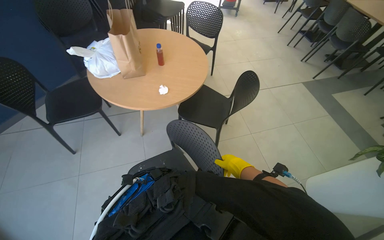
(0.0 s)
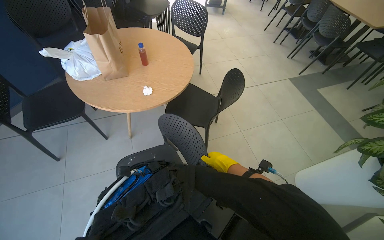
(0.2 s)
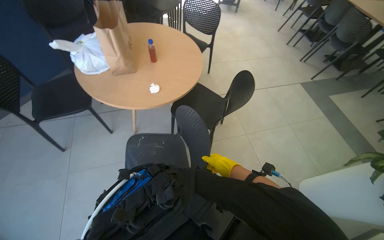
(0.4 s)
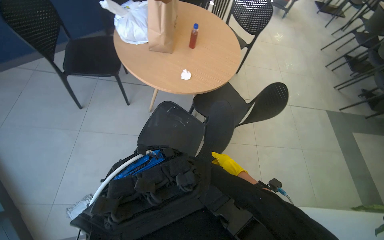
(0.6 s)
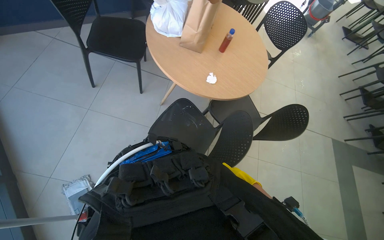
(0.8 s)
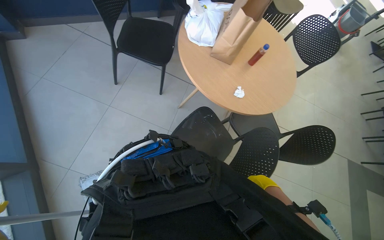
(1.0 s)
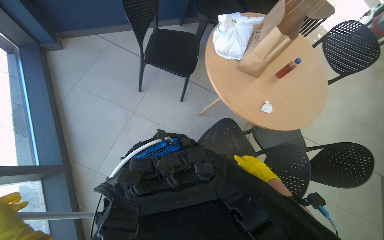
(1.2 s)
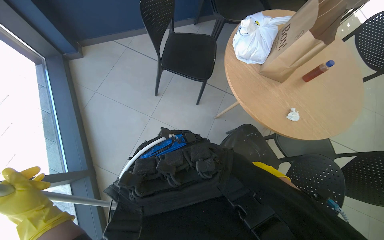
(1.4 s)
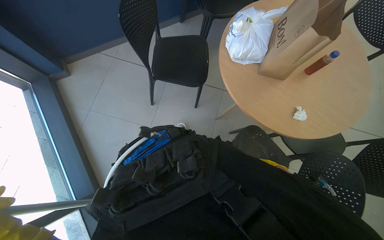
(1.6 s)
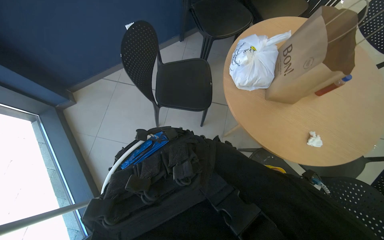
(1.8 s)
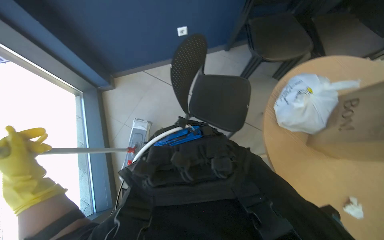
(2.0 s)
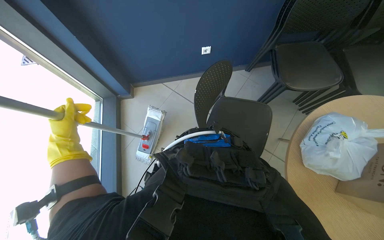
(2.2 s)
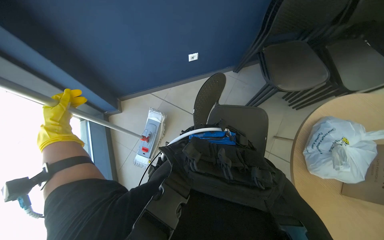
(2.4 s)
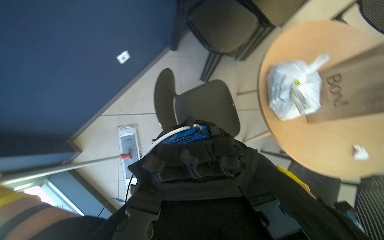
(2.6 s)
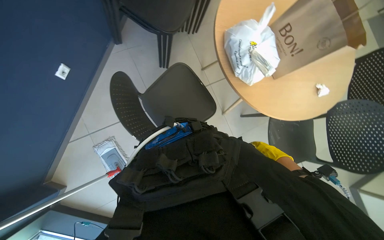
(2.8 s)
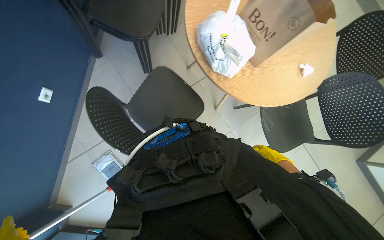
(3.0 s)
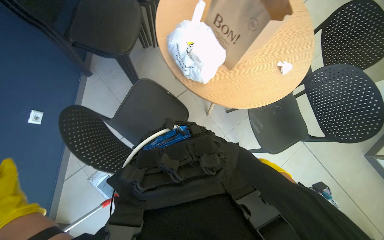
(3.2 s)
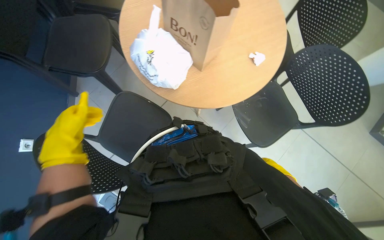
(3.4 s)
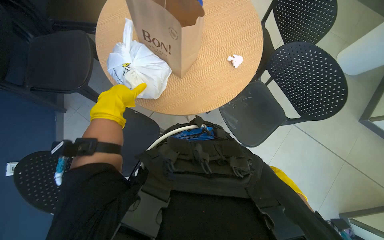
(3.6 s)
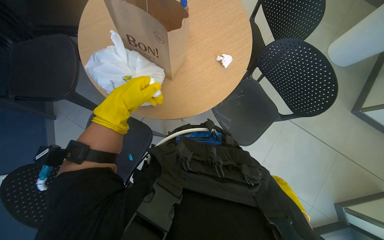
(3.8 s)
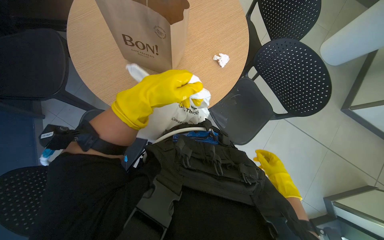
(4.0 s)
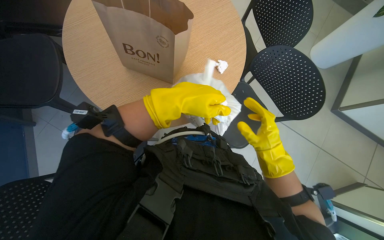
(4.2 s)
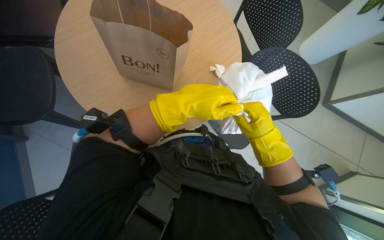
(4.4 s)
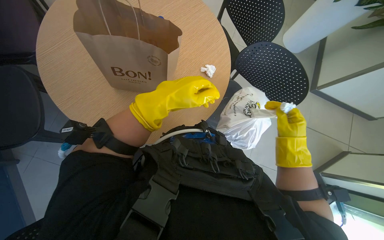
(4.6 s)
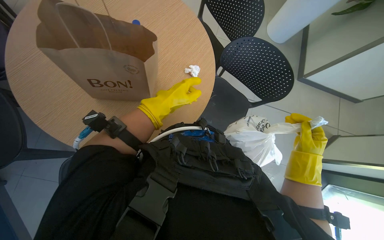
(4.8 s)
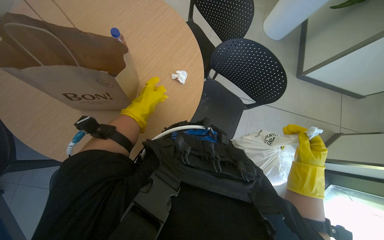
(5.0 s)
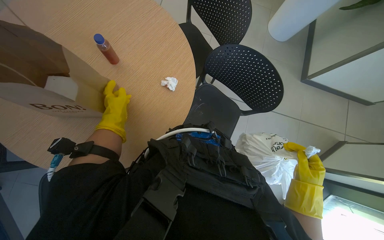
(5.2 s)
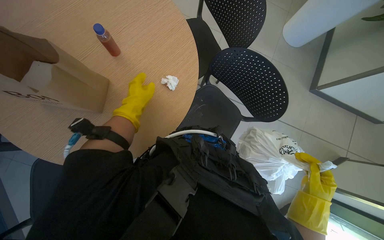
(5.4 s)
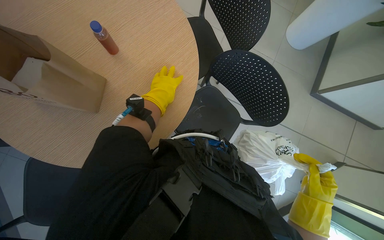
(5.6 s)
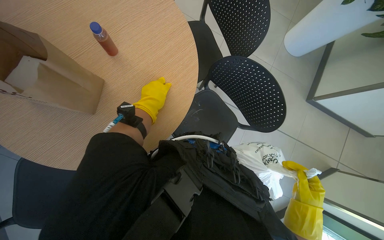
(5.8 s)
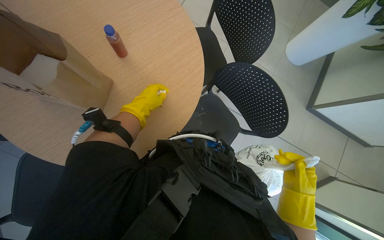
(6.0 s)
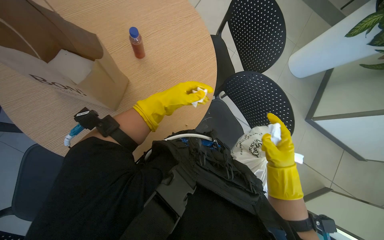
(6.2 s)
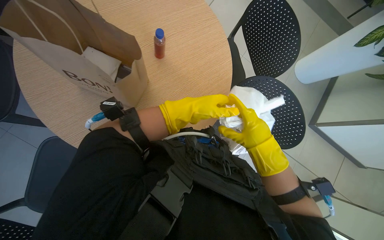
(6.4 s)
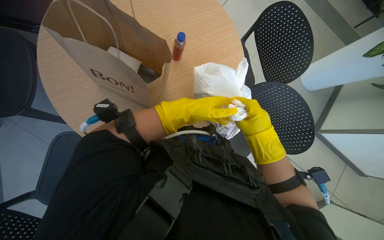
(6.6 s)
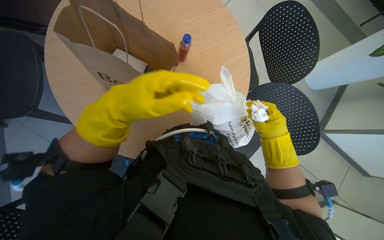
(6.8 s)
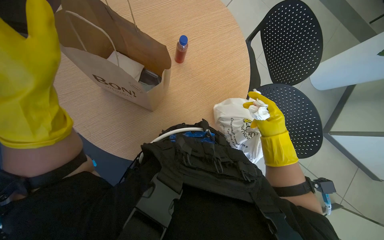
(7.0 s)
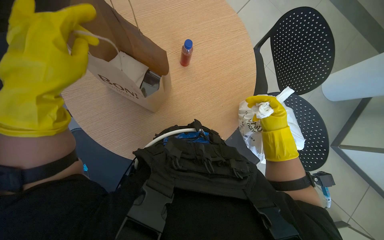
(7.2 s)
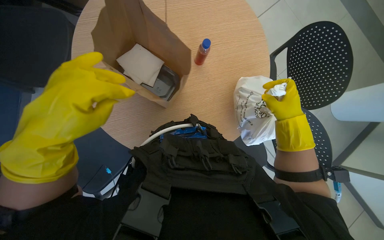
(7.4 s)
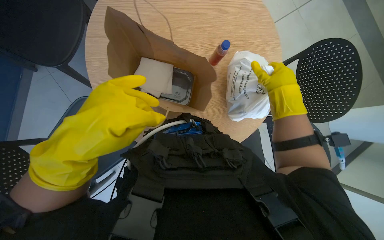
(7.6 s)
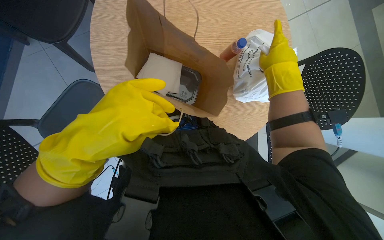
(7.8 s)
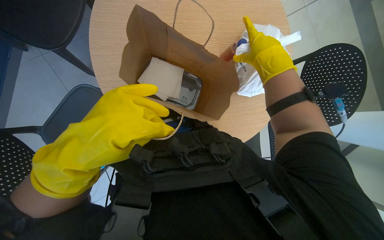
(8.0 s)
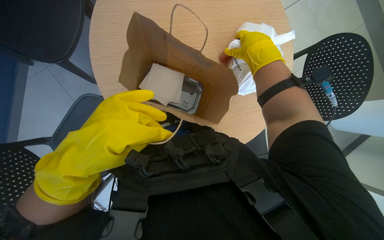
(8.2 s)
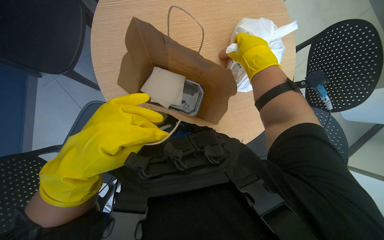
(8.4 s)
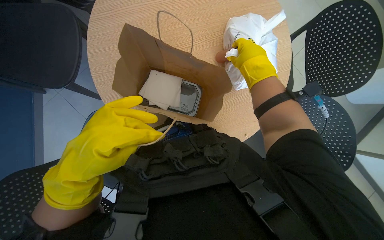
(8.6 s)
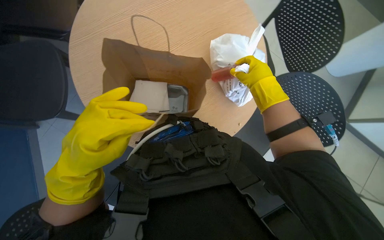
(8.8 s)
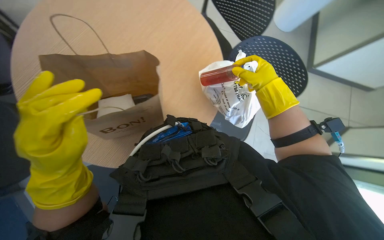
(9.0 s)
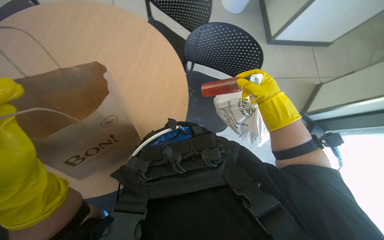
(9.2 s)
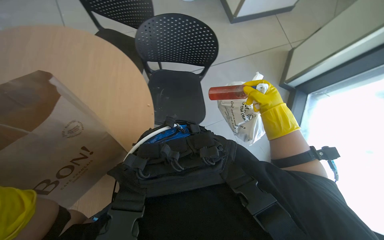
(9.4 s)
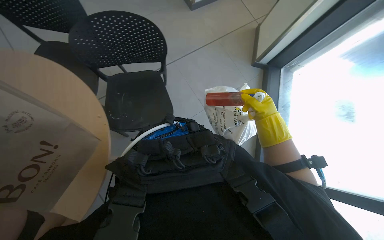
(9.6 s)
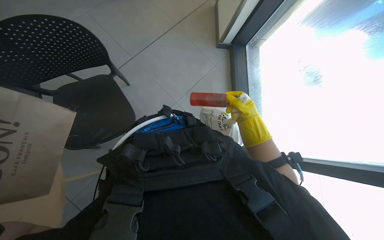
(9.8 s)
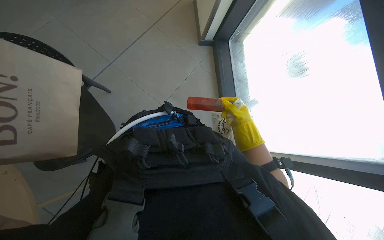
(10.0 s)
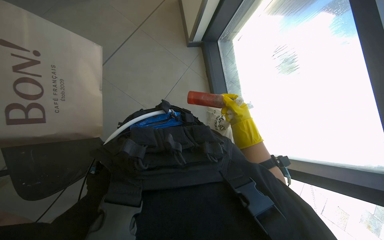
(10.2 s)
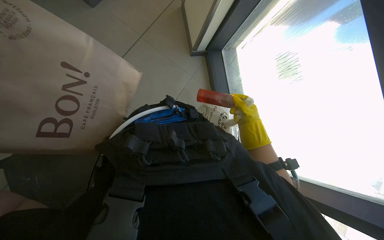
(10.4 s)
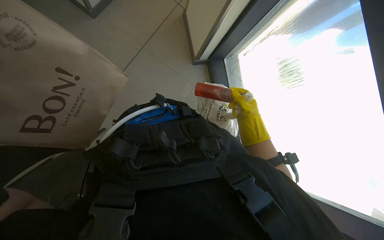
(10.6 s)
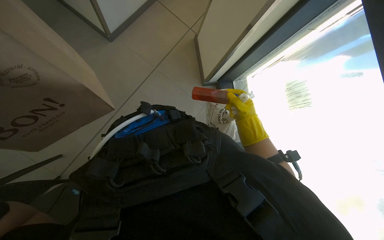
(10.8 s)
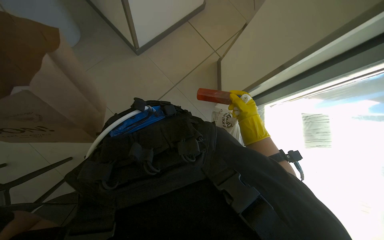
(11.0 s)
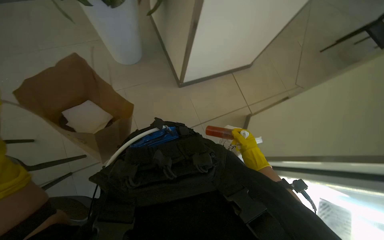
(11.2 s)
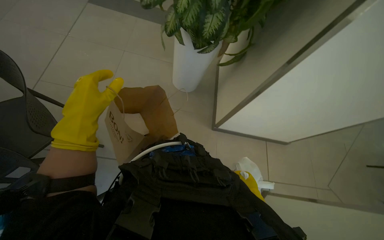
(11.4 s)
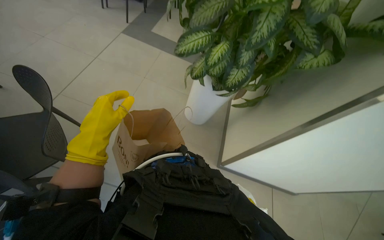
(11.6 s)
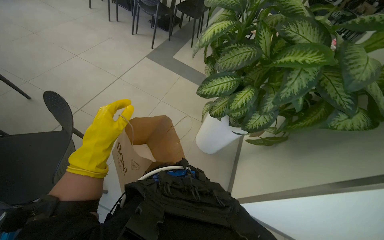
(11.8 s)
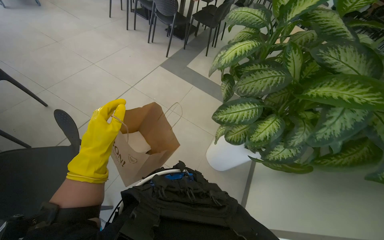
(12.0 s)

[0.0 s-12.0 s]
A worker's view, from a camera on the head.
Job: managing trash.
The whole recording: Collecting trash from tables. The worker collects trash and discarded items from multiple tables into a bag.
0.0 to 1.6 s: The camera travels roughly 50 cm. The wearer's head swings some 35 degrees to the left.
1.6 to 3.0 s: The head travels roughly 50 cm. The head turns to the right by some 50 degrees.
3.0 to 4.4 s: Everything in view rotates roughly 25 degrees counterclockwise.
4.4 to 6.0 s: The right hand moves to the right, roughly 30 cm; the left hand goes left and right, roughly 25 cm each way, reversing 2 times.
6.0 to 7.6 s: Everything in view rotates approximately 30 degrees clockwise. The left hand goes about 30 cm nearer to the camera and down the picture. Meanwhile the right hand moves up the picture, some 50 cm.
9.0 to 10.4 s: The right hand travels farther from the camera by about 40 cm.
10.4 to 12.0 s: The view tips upward by some 15 degrees.

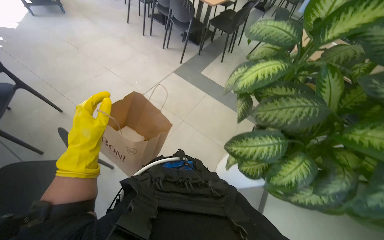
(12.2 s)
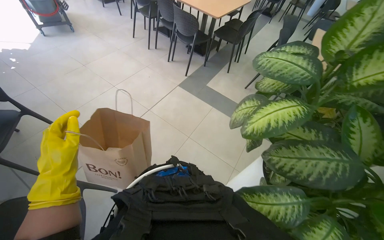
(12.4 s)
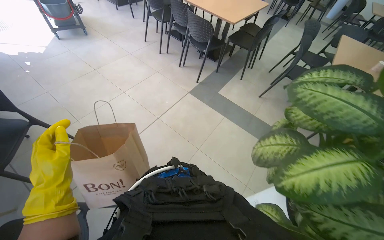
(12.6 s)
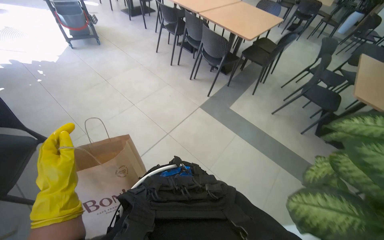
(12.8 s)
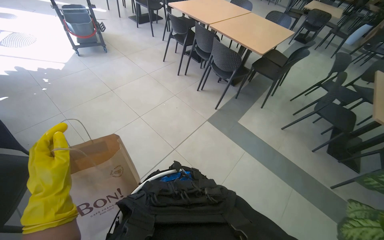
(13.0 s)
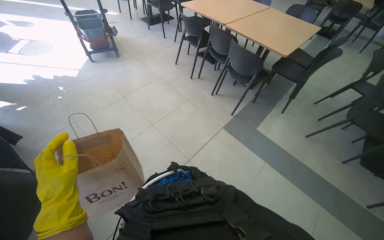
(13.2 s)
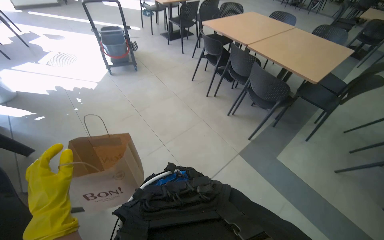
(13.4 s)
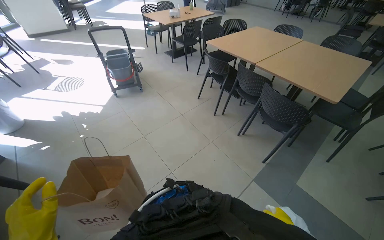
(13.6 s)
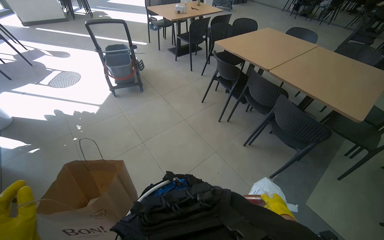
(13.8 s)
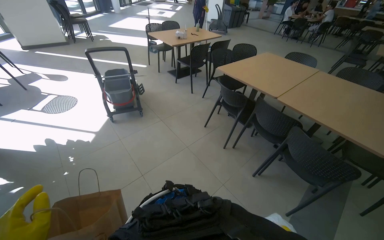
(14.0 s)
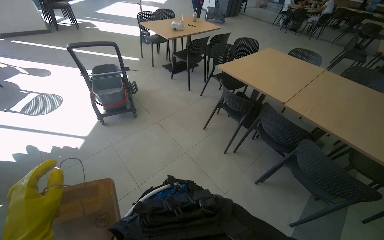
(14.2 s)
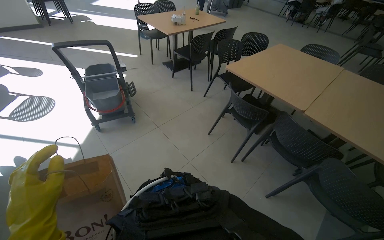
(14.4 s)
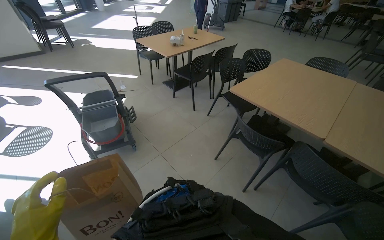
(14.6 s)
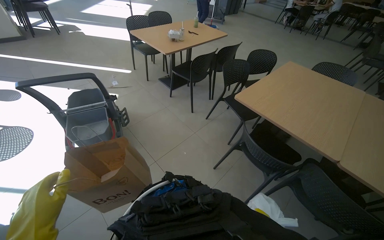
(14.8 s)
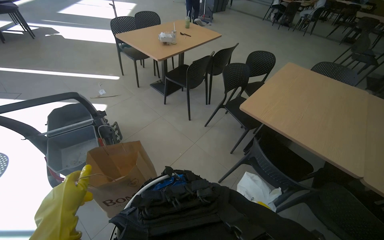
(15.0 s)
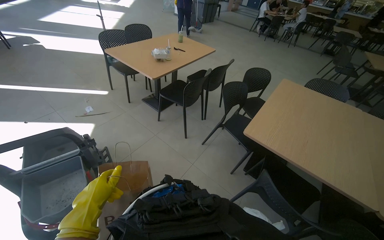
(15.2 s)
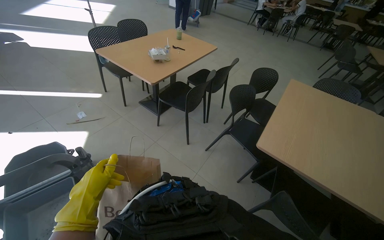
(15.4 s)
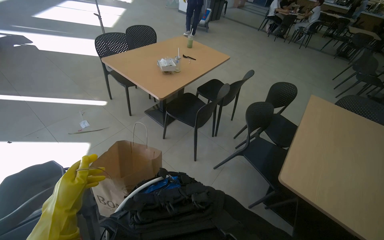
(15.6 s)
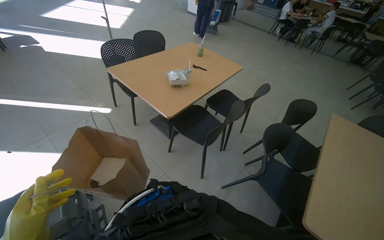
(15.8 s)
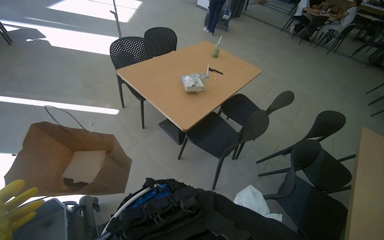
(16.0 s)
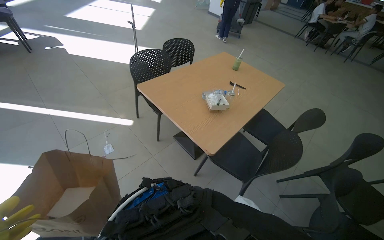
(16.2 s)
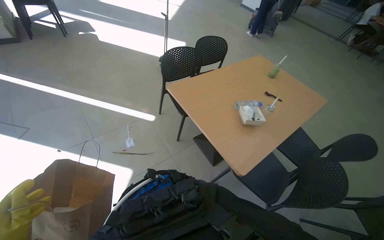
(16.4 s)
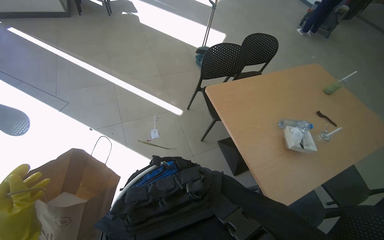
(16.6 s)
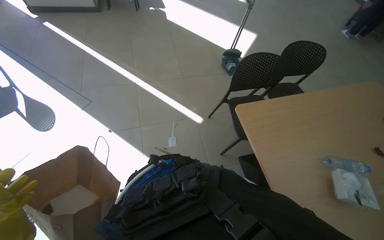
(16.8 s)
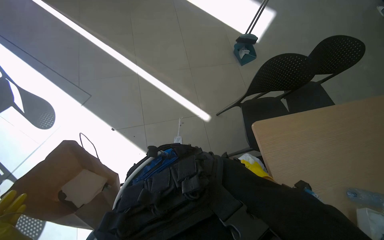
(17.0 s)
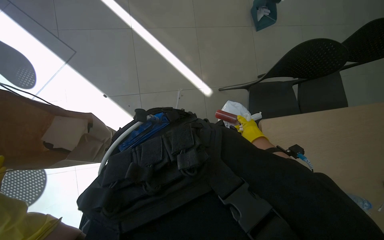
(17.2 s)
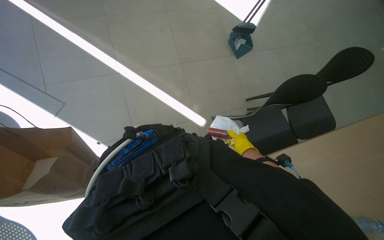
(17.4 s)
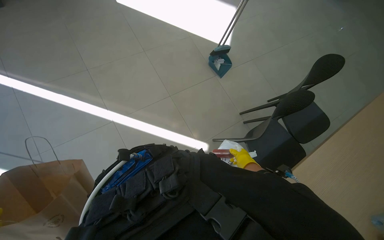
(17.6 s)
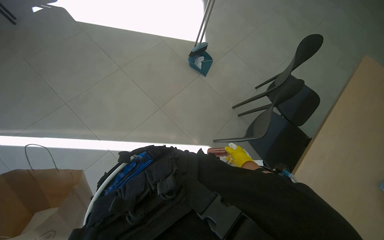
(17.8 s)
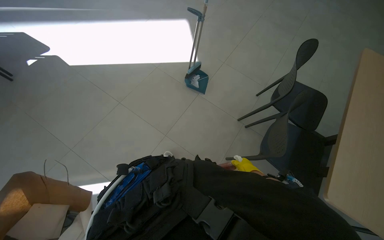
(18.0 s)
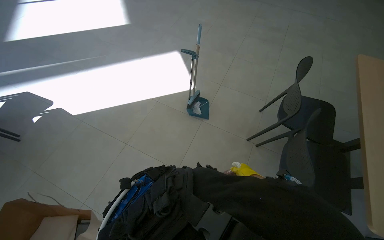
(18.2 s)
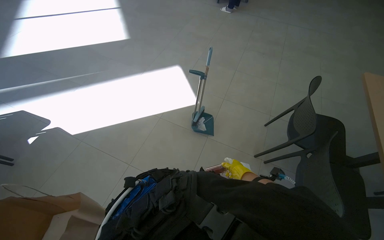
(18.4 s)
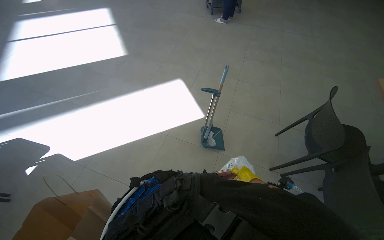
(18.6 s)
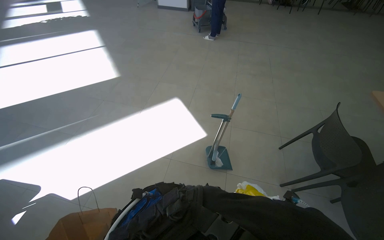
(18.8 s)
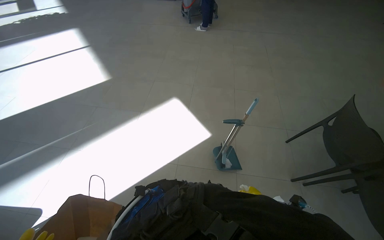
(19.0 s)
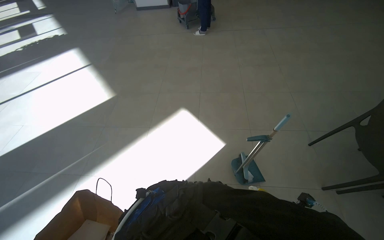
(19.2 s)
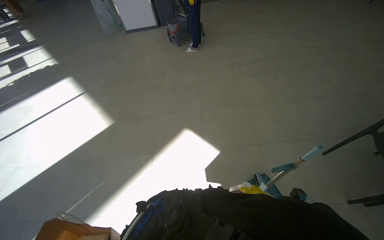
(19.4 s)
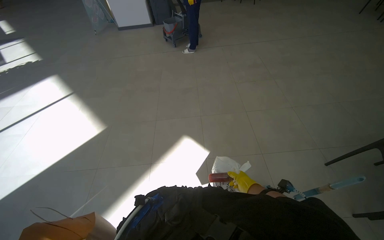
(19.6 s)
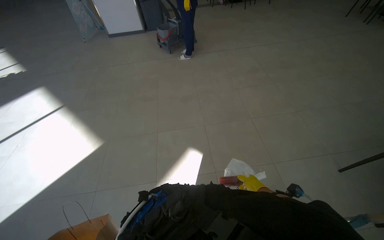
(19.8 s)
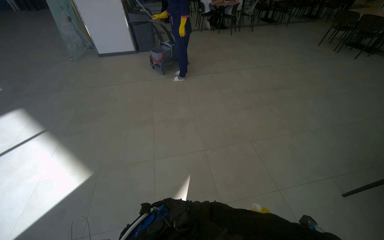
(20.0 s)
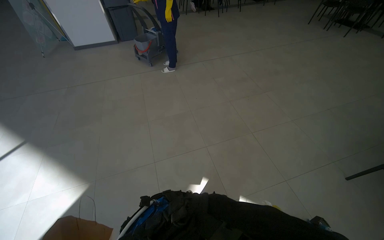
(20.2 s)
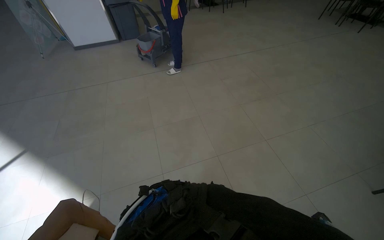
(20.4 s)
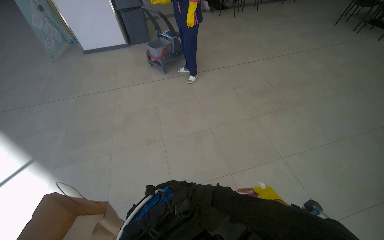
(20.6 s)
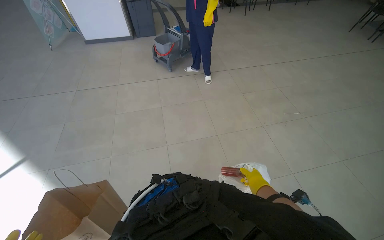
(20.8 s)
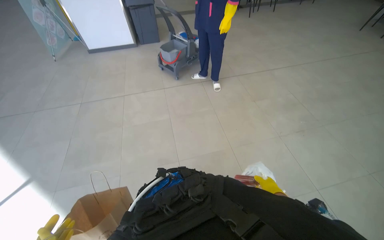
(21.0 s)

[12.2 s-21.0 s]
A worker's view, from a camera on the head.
Job: managing trash.
The whole recording: Collecting trash from tables. The worker collects trash and discarded items from multiple tables into a bag.
12.2 to 13.6 s: The camera is carried some 1 m. The camera is aimed roughly 20 degrees further to the left.
13.6 to 15.2 s: The wearer moves about 1.5 m.
15.2 to 16.6 s: The head travels about 1 m. The wearer looks approximately 30 degrees further to the left.
16.6 to 18.0 s: The camera is carried about 80 cm. The view tilts some 15 degrees downward.
18.0 to 19.6 s: The head travels roughly 1.5 m. The head rotates some 40 degrees to the right. The view tips upward by approximately 20 degrees.
19.6 to 21.0 s: The wearer moves approximately 1.5 m.
